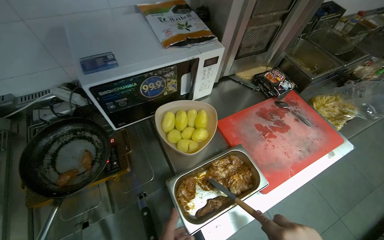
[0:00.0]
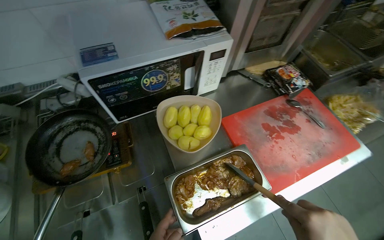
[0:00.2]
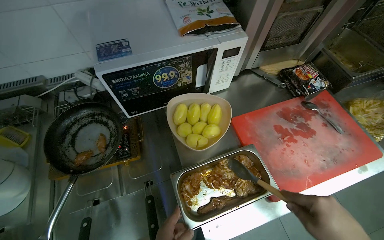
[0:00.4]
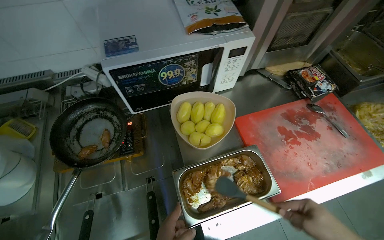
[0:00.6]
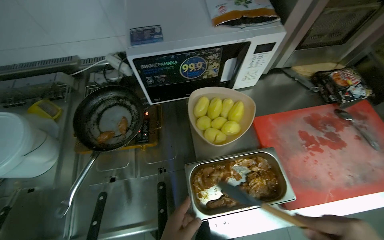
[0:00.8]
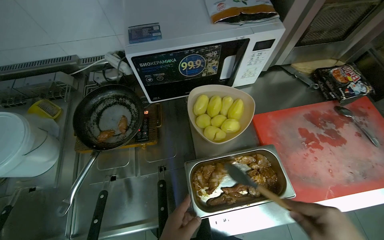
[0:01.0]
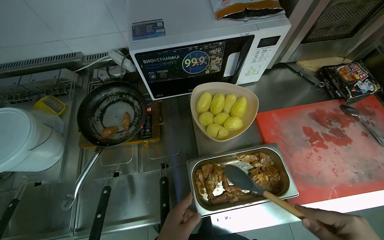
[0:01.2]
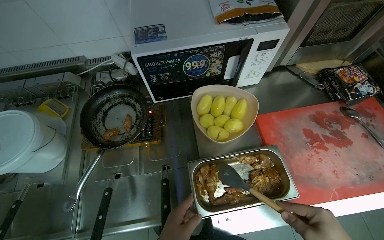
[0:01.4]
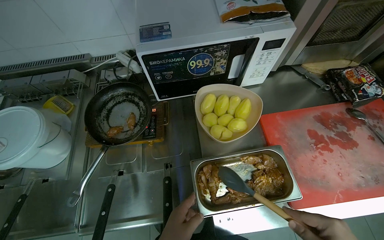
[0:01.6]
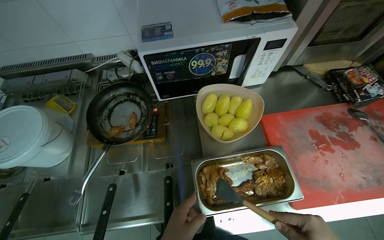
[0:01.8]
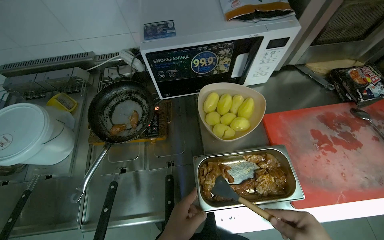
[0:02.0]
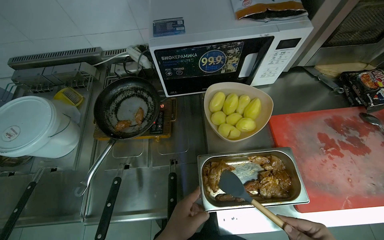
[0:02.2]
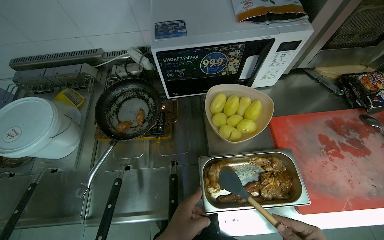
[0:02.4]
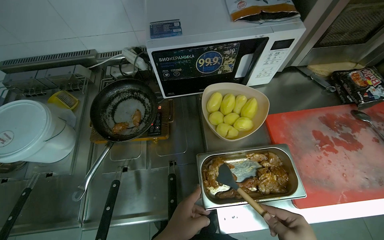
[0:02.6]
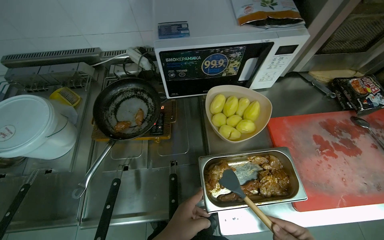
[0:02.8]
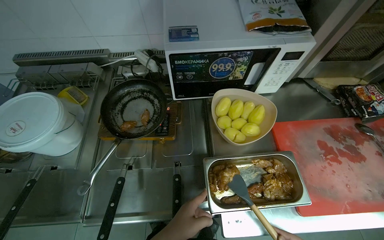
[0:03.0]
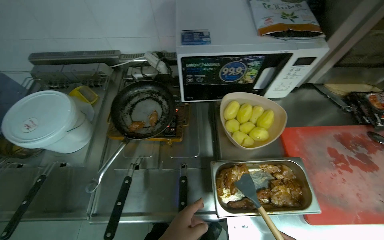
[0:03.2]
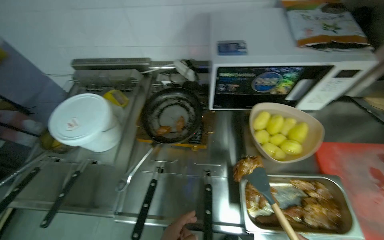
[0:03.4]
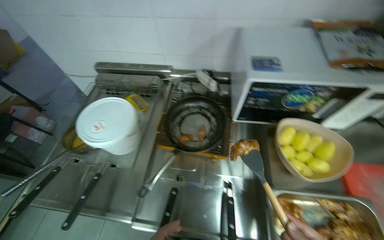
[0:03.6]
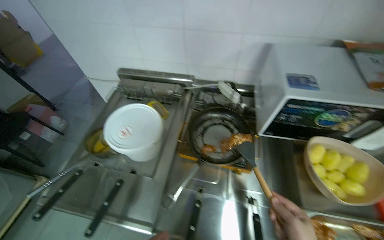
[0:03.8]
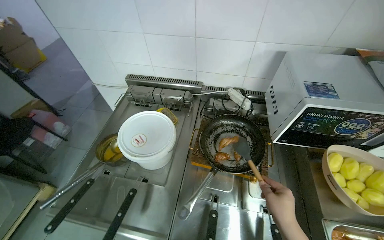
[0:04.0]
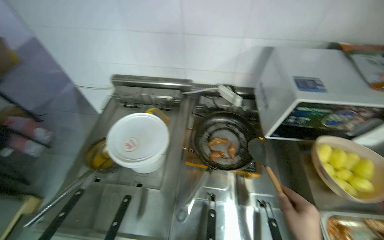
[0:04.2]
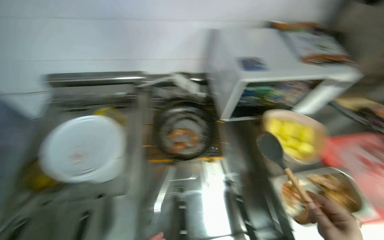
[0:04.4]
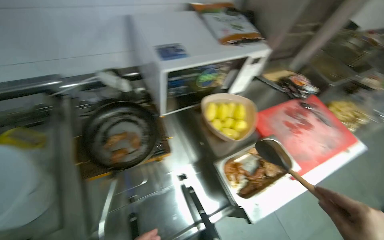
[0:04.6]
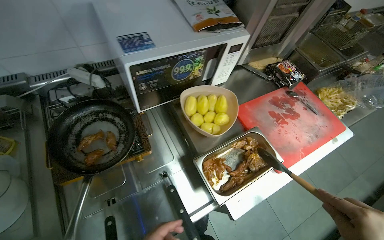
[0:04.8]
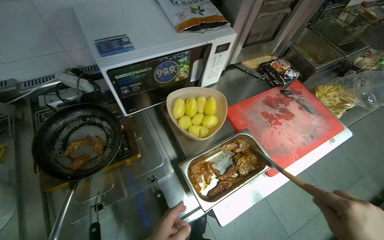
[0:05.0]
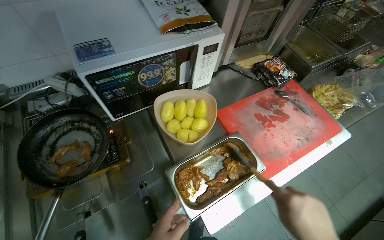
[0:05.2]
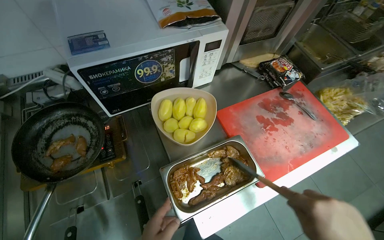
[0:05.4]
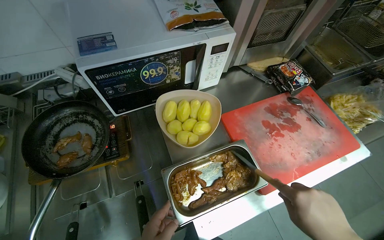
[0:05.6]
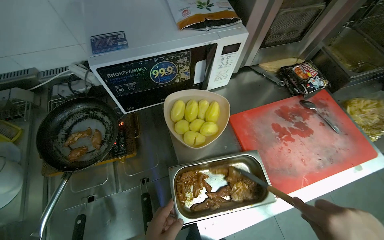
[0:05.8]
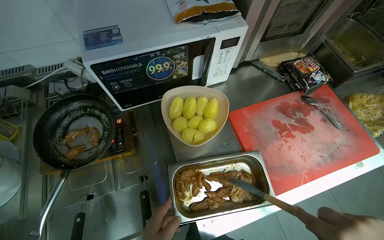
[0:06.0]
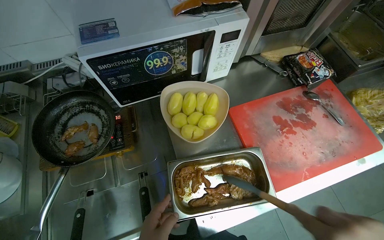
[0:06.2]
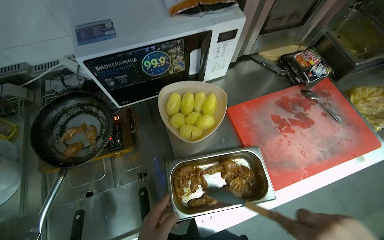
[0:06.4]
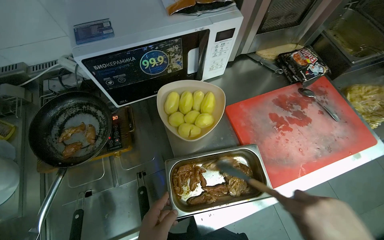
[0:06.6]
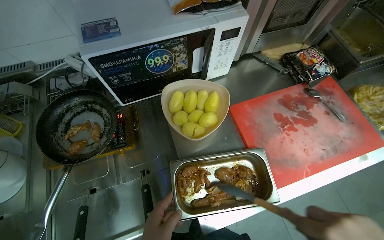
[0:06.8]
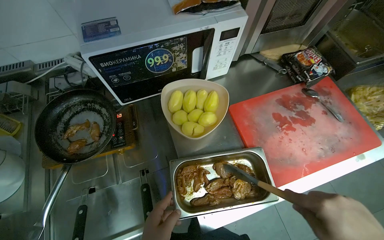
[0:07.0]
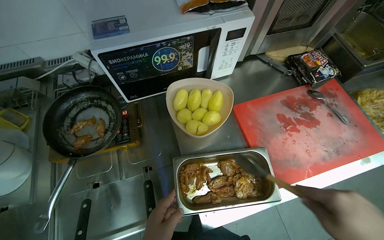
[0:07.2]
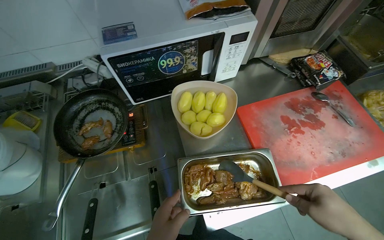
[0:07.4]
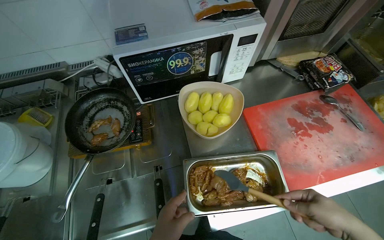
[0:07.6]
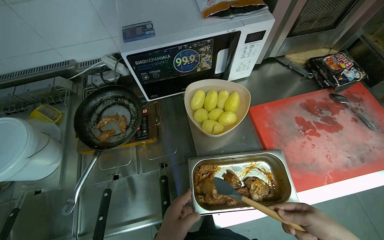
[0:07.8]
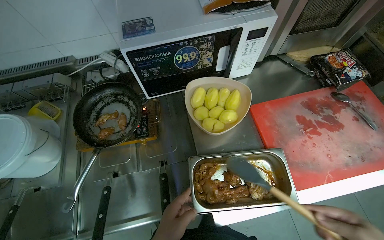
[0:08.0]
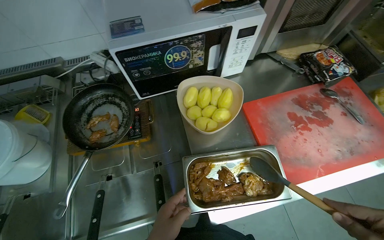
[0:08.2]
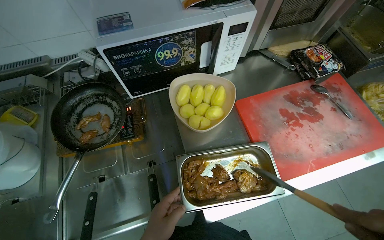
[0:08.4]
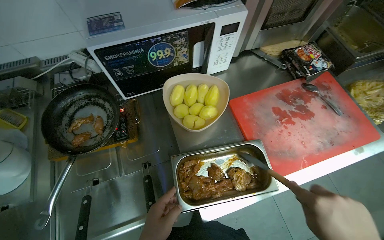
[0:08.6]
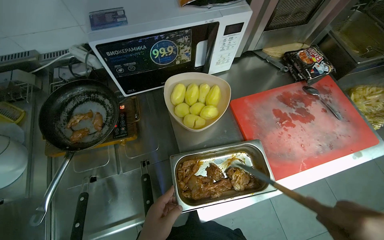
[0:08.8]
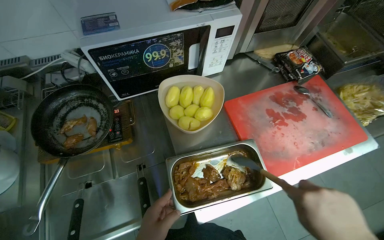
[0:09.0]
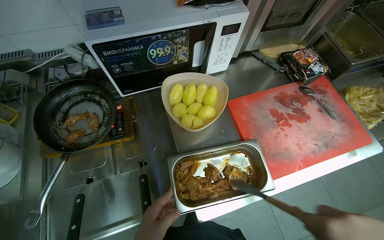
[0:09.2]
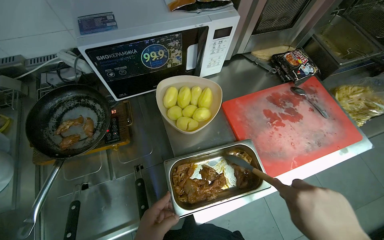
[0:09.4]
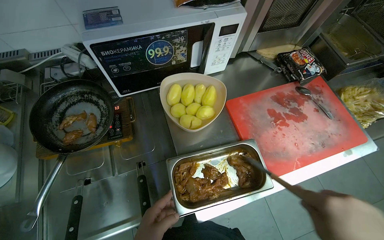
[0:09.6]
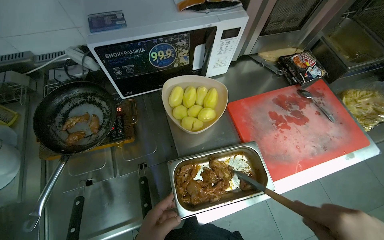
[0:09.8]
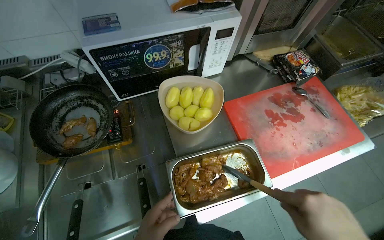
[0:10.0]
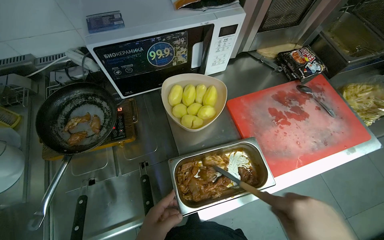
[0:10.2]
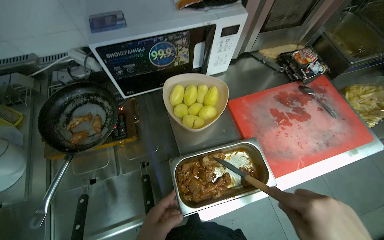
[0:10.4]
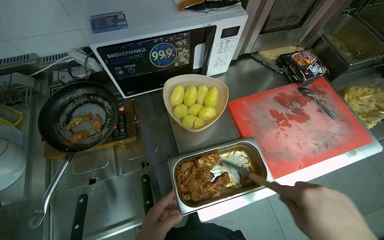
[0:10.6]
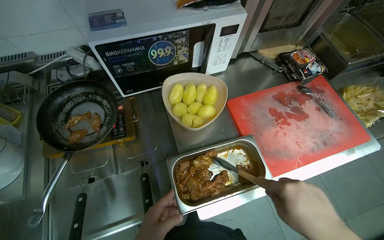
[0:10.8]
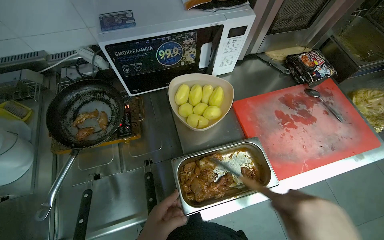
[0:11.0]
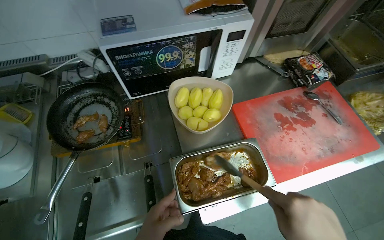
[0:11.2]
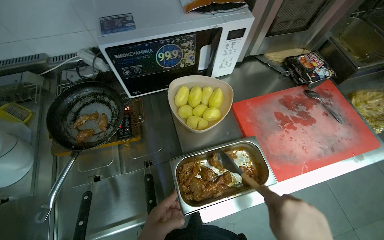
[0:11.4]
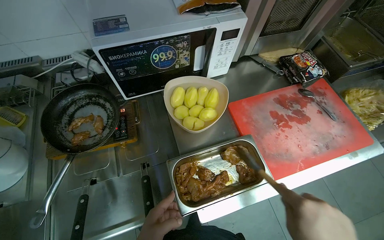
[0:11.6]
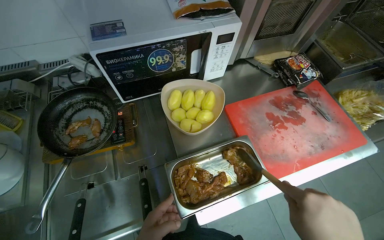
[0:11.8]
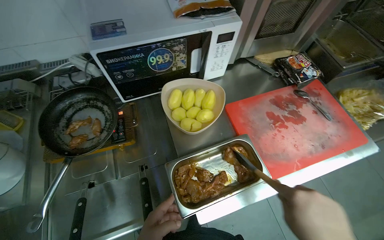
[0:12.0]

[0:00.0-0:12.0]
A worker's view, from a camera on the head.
Job: cooking food.
The whole recording: Cooking and transferring meat. The worker cooks meat in a pan and transfers it to a metal container using a spatula.
0:00.0 to 0:01.6: The wearer looks roughly 20 degrees further to the left.

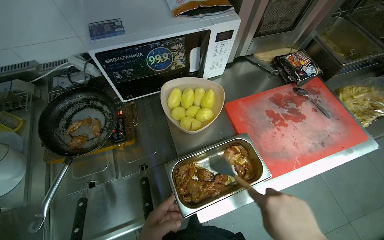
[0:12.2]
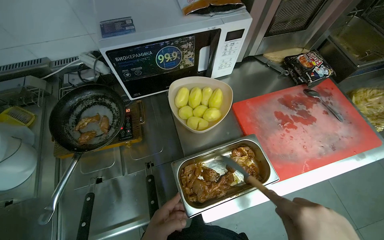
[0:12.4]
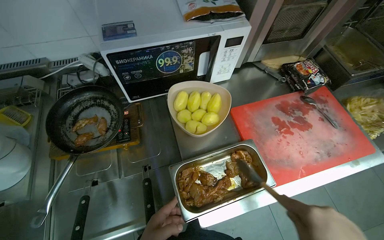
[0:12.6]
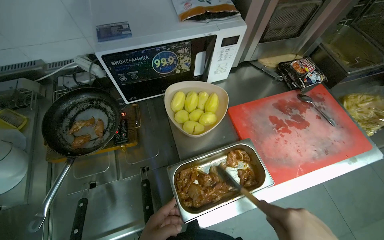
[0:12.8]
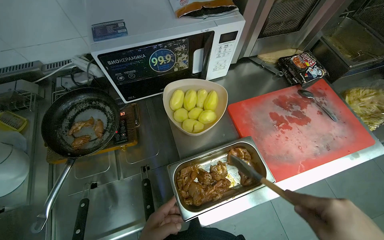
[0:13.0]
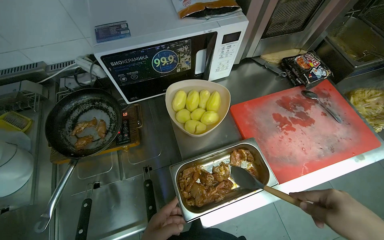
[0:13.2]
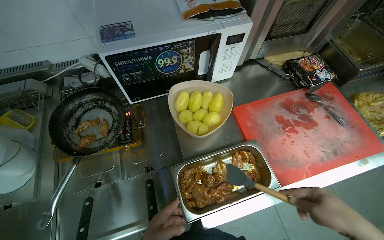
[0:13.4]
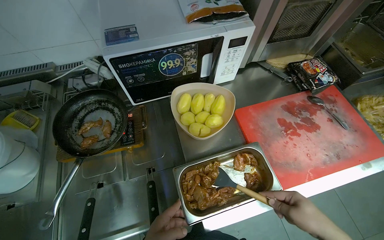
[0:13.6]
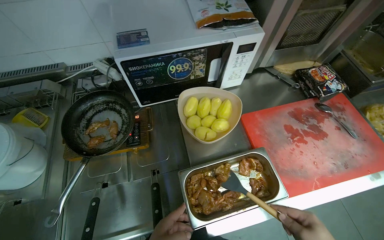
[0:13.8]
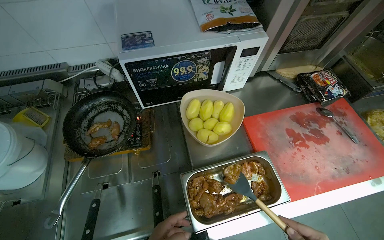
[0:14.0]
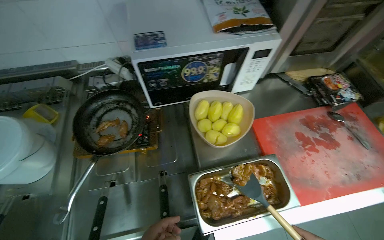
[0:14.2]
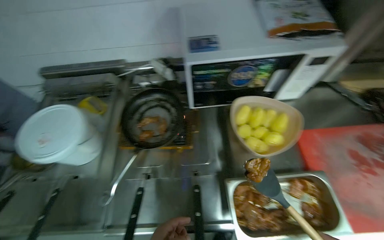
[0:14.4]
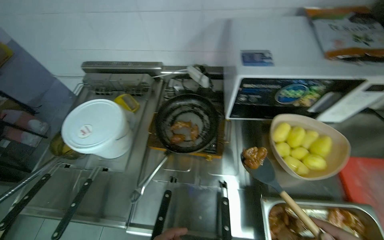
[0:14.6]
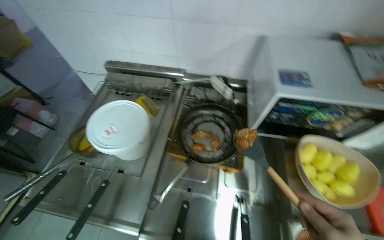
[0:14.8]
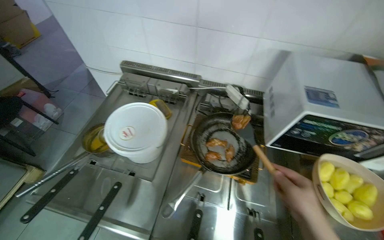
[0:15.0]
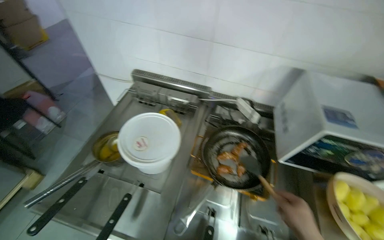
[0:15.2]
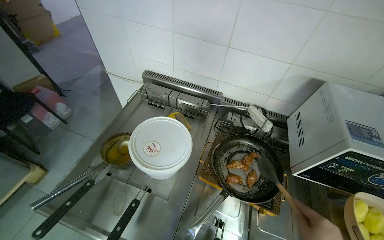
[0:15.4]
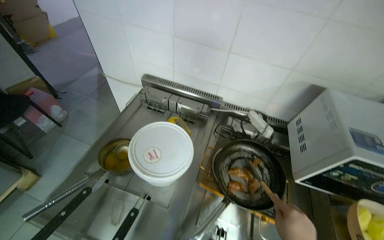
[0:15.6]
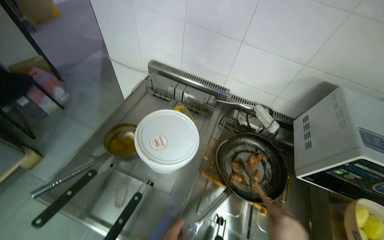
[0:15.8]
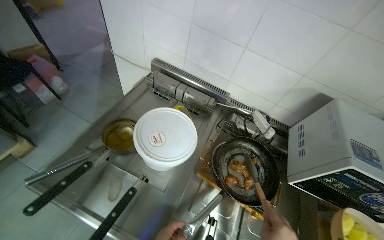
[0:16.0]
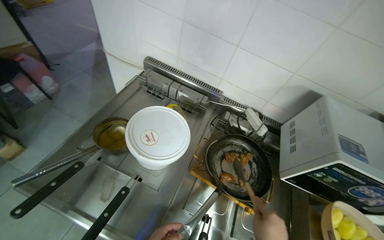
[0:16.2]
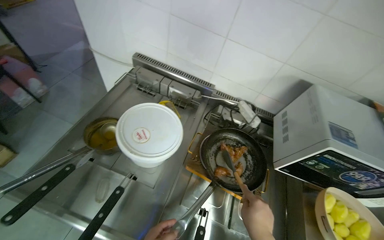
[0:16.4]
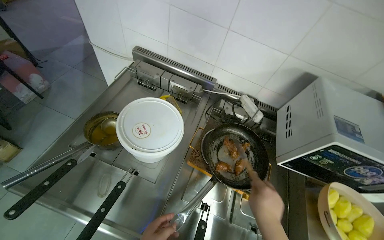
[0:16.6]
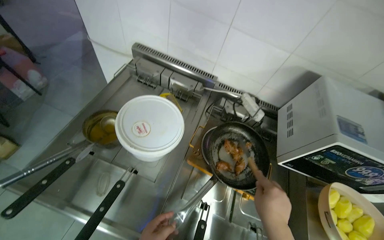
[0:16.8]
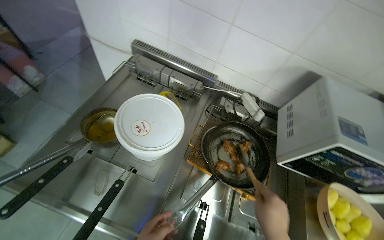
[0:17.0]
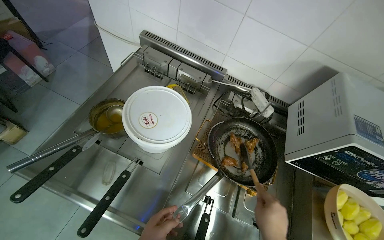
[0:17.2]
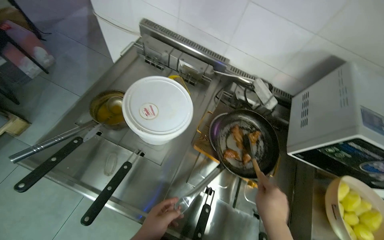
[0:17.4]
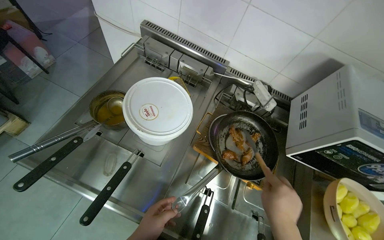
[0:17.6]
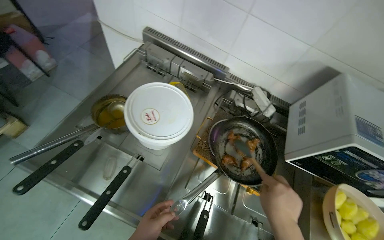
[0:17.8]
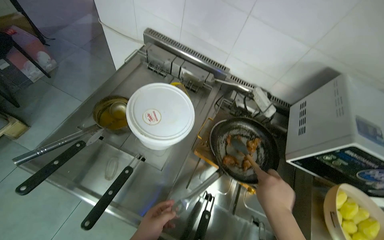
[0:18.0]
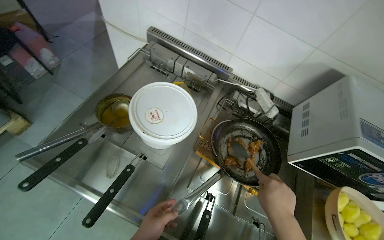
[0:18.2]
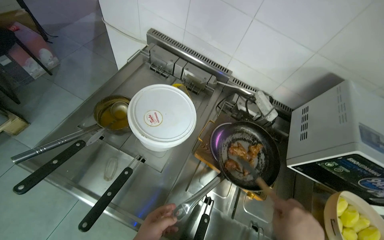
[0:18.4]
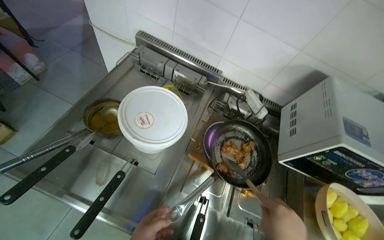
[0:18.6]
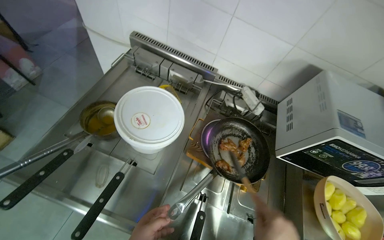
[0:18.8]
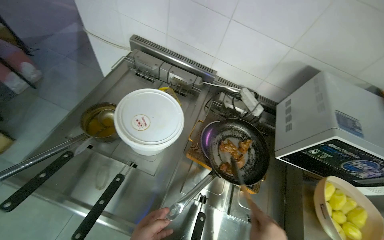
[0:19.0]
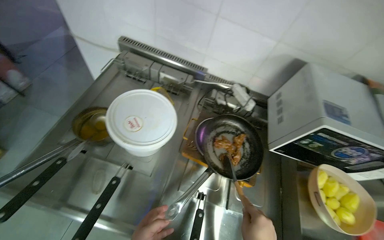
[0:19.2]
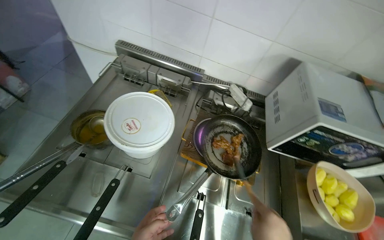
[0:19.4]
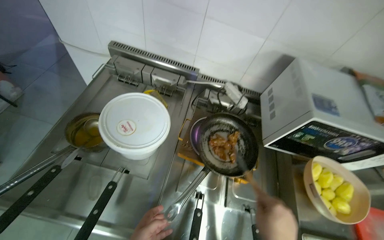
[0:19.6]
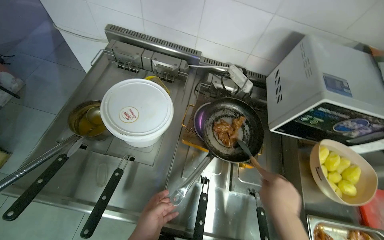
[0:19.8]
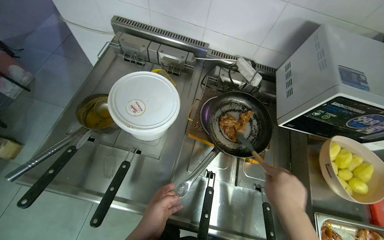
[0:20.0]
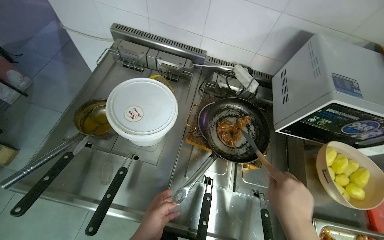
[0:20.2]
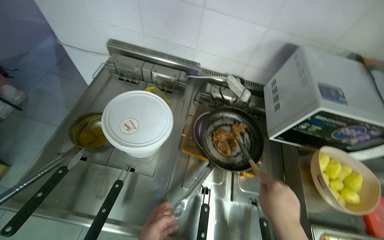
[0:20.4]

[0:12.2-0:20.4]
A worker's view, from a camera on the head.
Job: cooking food.
The whole recording: Cooking and transferring meat. The worker cooks meat in a pan and transfers it to a metal container using a spatula.
0:13.8 to 0:15.4: The head travels to the left, roughly 50 cm. The head turns to the left by approximately 35 degrees.
